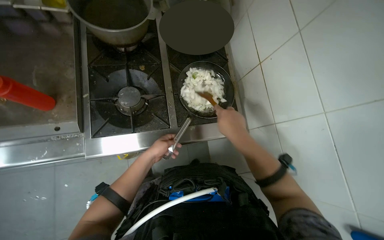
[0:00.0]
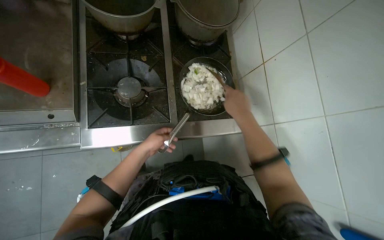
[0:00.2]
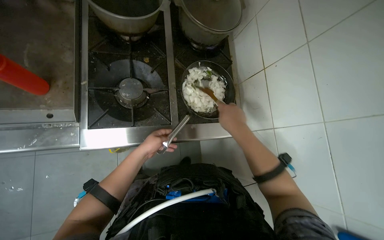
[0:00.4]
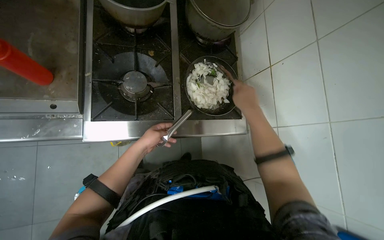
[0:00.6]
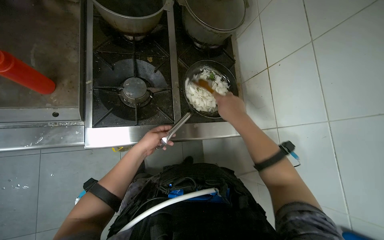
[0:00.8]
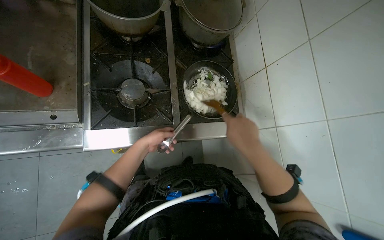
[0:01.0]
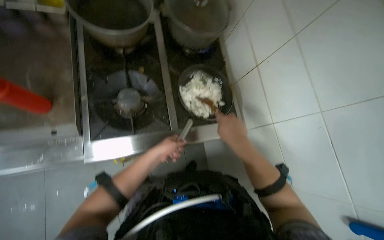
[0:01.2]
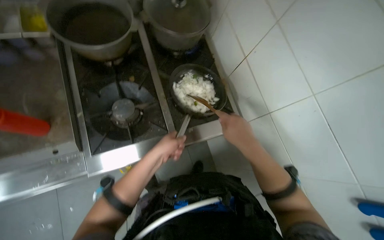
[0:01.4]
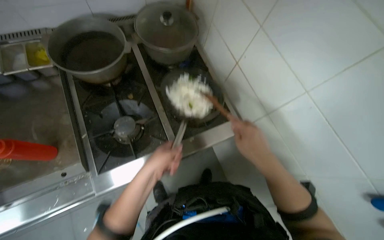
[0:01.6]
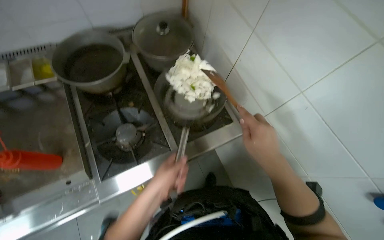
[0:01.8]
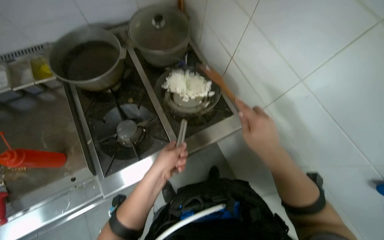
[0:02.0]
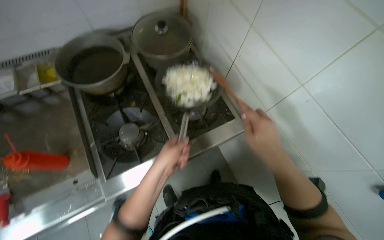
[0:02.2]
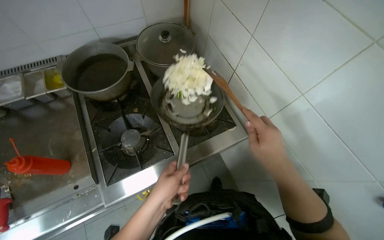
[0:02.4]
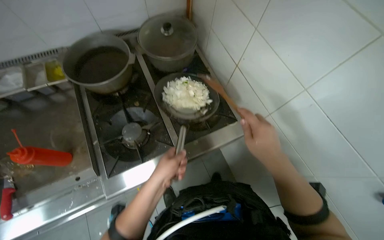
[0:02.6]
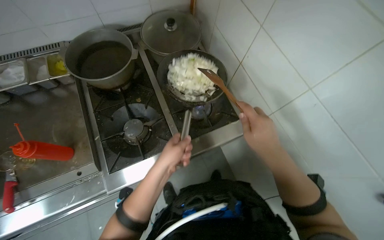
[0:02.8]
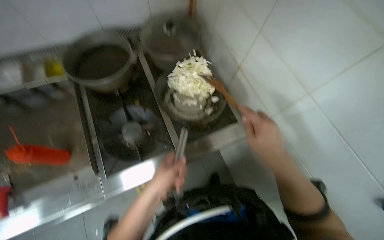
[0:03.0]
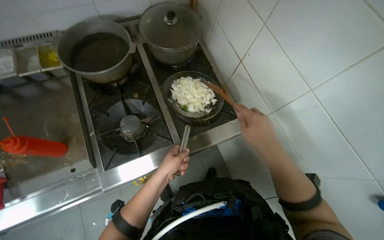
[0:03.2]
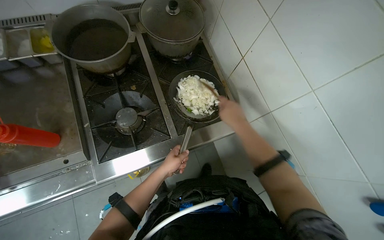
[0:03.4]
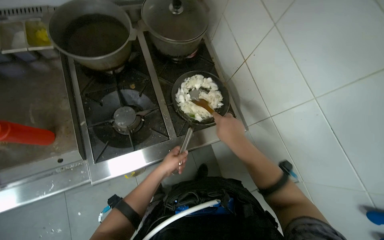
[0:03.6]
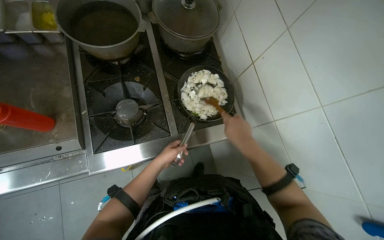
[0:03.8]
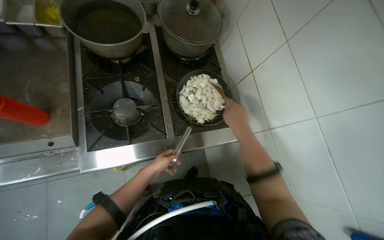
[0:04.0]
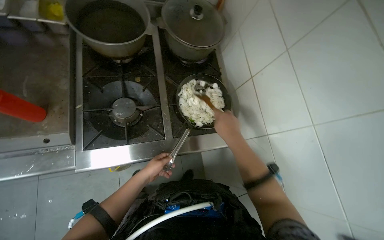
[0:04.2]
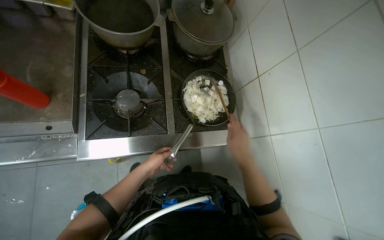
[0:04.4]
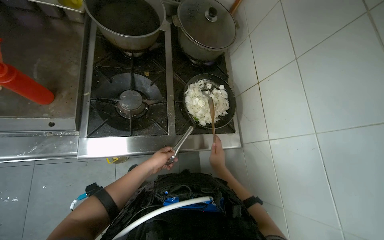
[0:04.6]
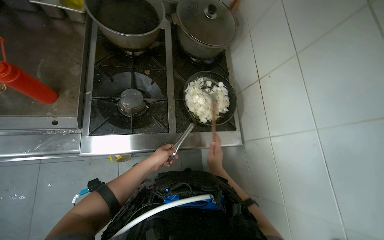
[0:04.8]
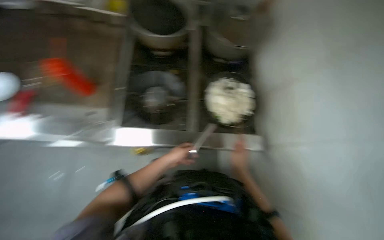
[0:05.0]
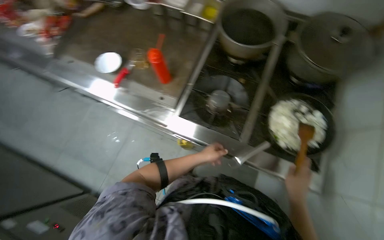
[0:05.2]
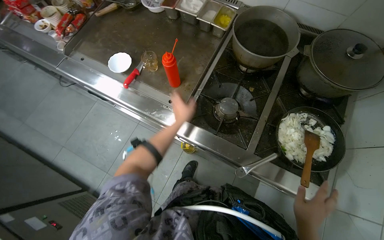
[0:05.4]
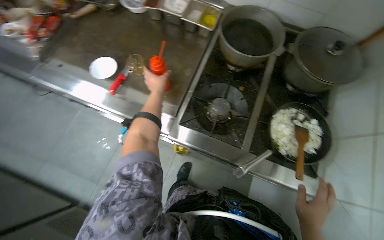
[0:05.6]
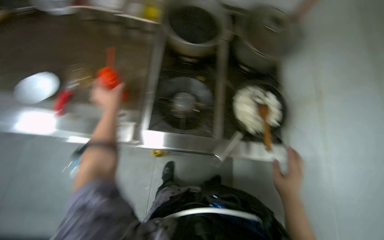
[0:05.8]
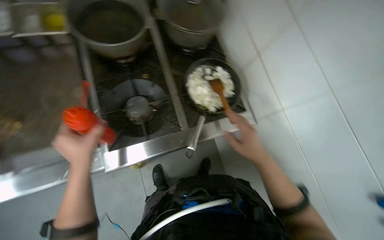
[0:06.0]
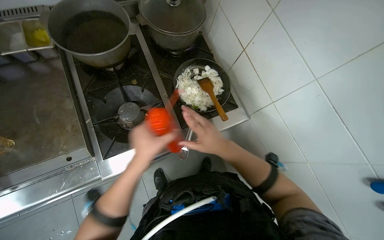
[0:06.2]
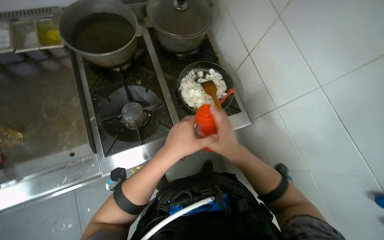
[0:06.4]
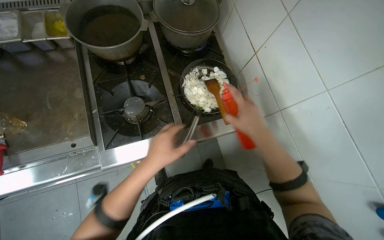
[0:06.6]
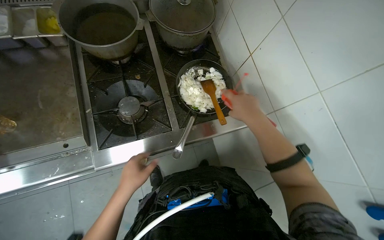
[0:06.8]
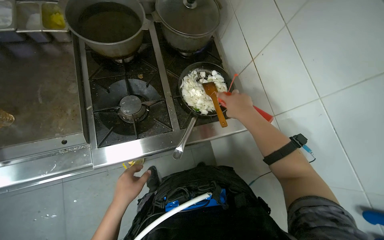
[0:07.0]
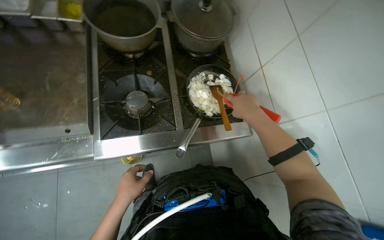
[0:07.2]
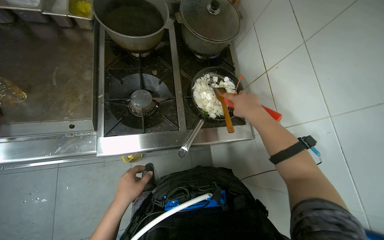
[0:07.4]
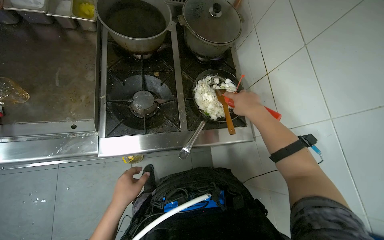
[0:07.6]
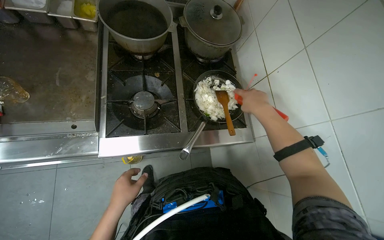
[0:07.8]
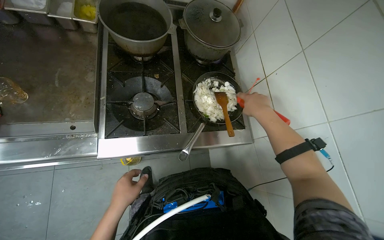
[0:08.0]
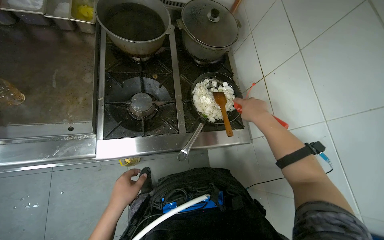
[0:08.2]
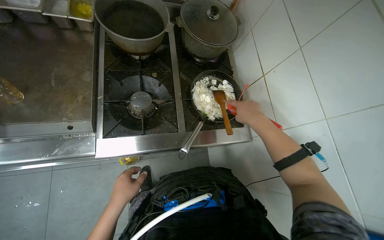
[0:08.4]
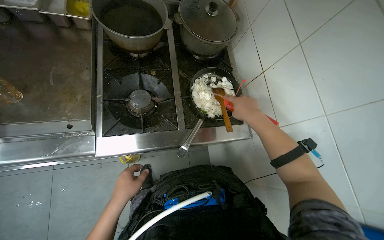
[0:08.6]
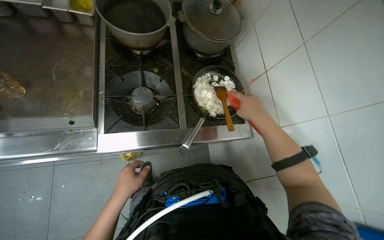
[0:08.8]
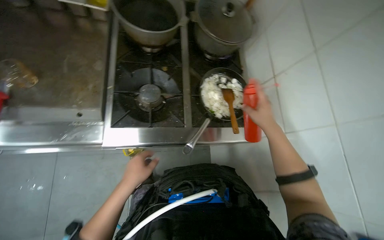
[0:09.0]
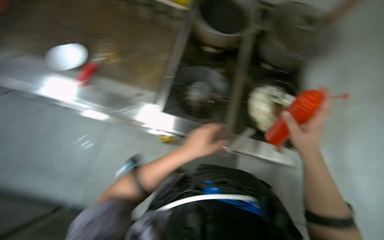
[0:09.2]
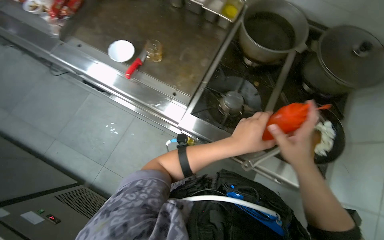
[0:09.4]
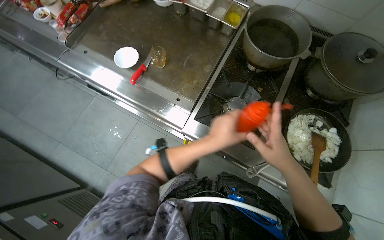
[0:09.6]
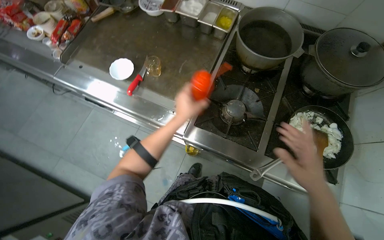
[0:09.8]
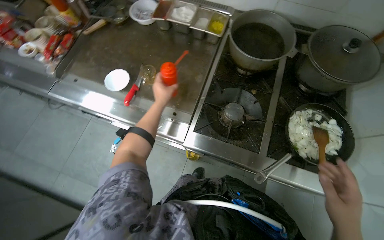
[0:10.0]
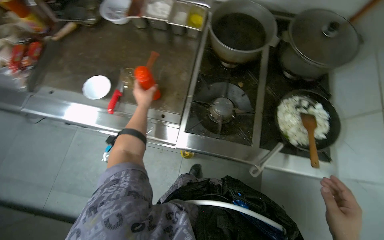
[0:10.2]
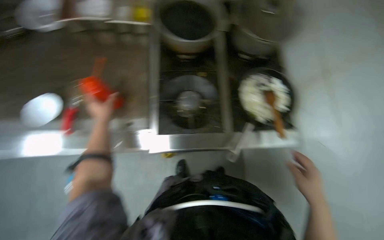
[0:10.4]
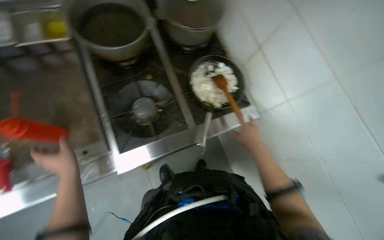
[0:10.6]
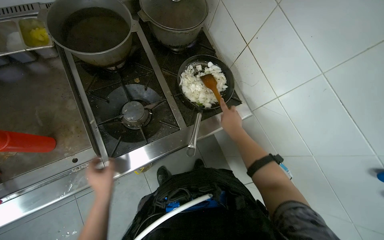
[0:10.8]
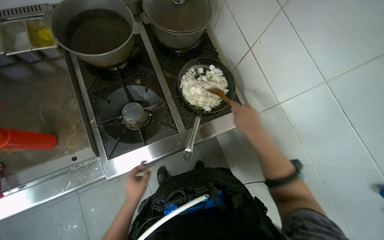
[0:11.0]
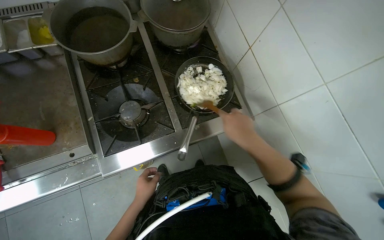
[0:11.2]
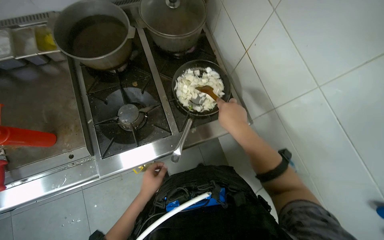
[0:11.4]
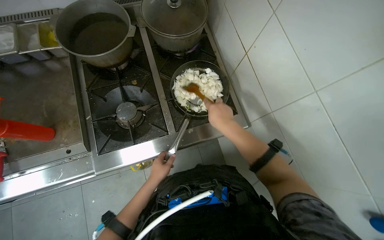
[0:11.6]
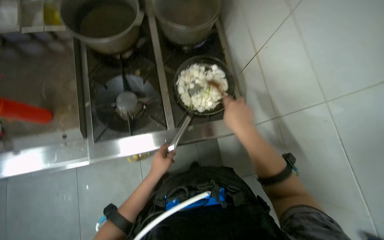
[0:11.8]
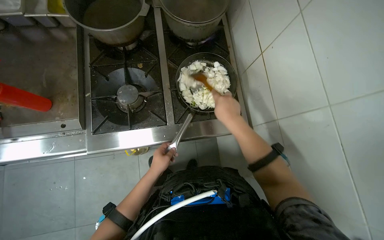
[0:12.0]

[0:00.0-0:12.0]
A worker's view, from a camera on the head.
Job: cooking food.
The whole recording: Sautéing and seasoning vegetables. The worker stirs onions, adds chopped vegetables, and seasons them in a pan on the stove.
0:00.0 to 0:01.6: The right hand travels down the picture by some 10 cm; the left hand travels nearer to the camera by roughly 20 cm.
0:01.6 to 0:03.0: The hands are busy where they are.
0:03.0 to 0:04.4: The left hand is displaced farther from the camera by about 30 cm. The right hand shifts approximately 10 cm to the left.
0:06.0 to 0:07.6: The left hand is displaced down the picture by approximately 15 cm, and moves roughly 25 cm to the right and comes back. Meanwhile the right hand goes roughly 20 cm up the picture.
0:07.6 to 0:09.0: The hands are busy where they are.
0:10.4 to 0:12.0: The right hand travels up the picture by some 15 cm. Meanwhile the left hand travels to the right by approximately 50 cm.

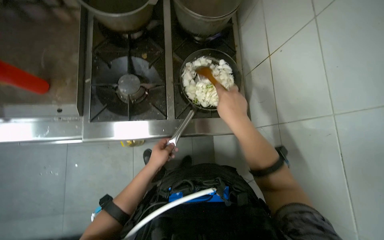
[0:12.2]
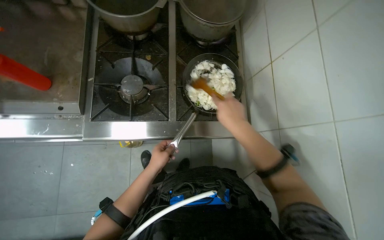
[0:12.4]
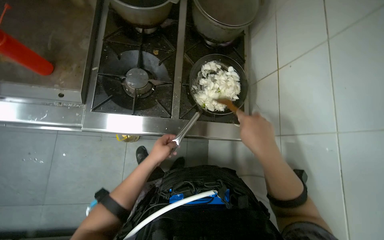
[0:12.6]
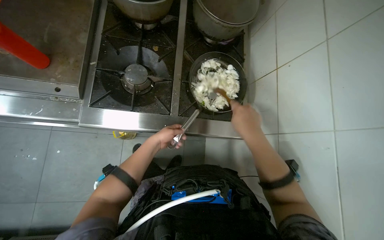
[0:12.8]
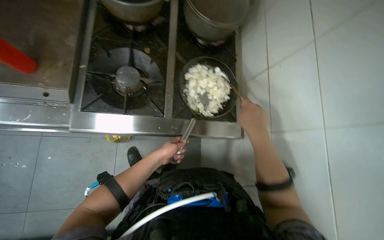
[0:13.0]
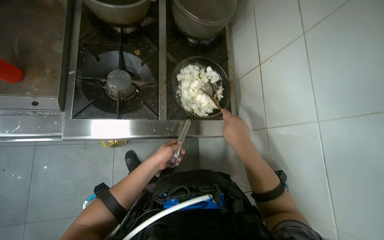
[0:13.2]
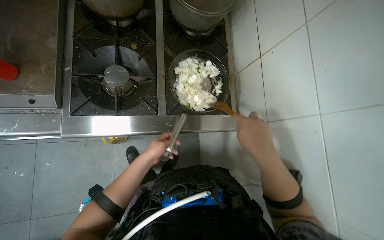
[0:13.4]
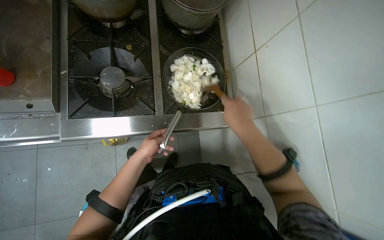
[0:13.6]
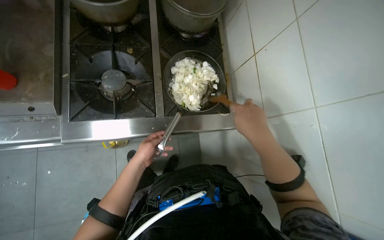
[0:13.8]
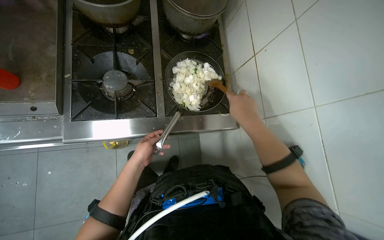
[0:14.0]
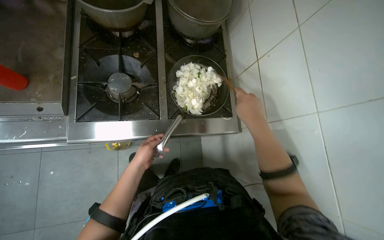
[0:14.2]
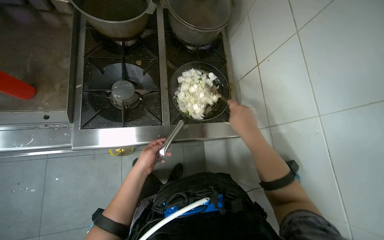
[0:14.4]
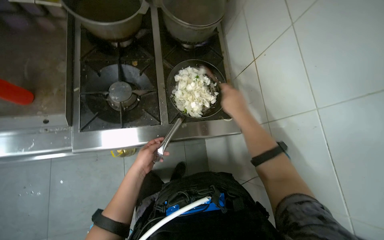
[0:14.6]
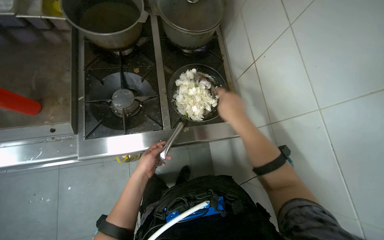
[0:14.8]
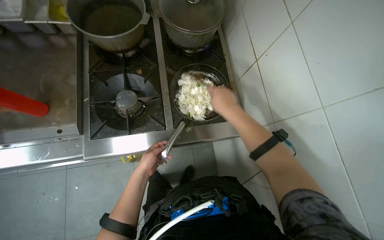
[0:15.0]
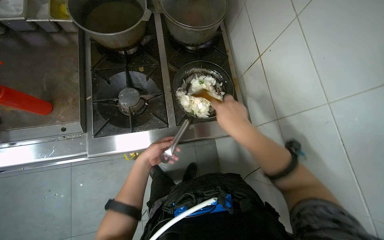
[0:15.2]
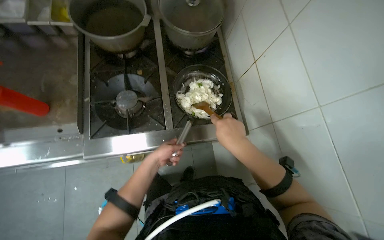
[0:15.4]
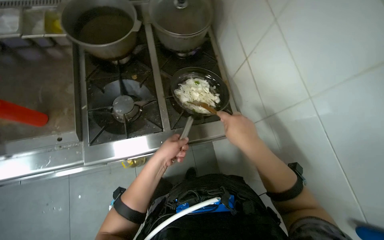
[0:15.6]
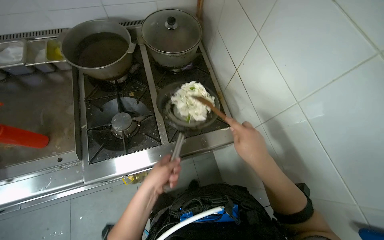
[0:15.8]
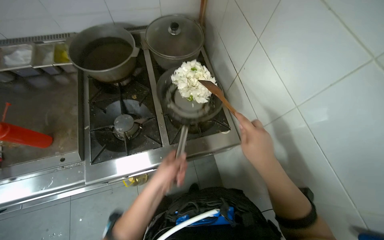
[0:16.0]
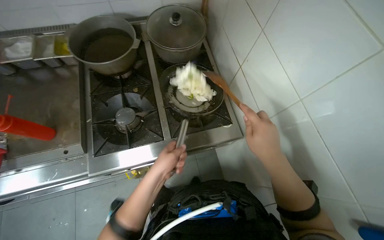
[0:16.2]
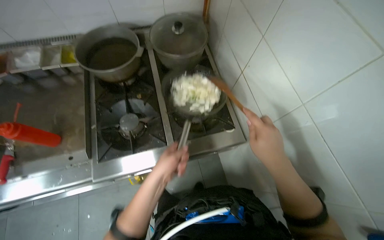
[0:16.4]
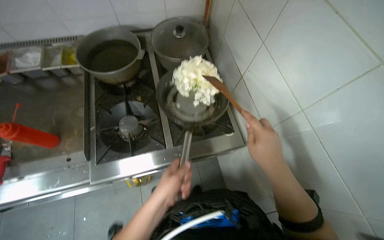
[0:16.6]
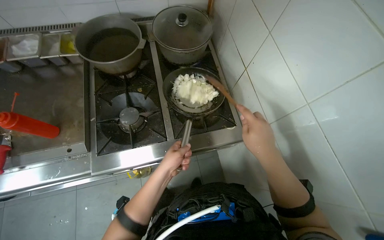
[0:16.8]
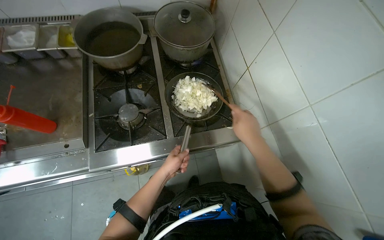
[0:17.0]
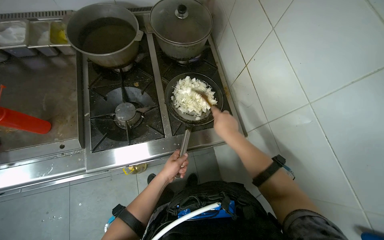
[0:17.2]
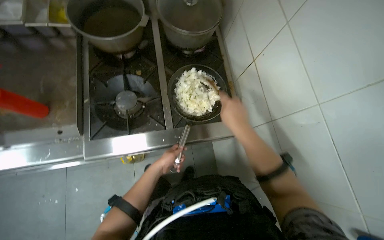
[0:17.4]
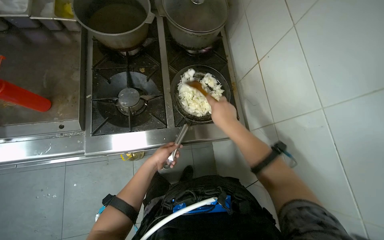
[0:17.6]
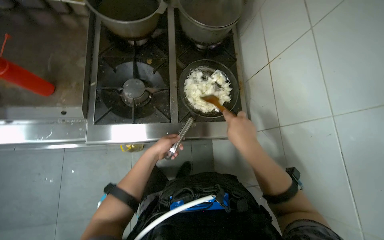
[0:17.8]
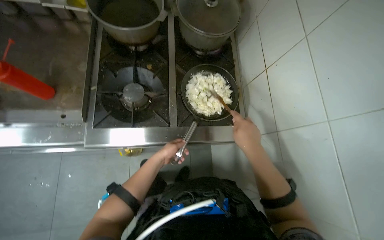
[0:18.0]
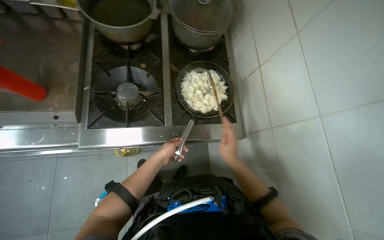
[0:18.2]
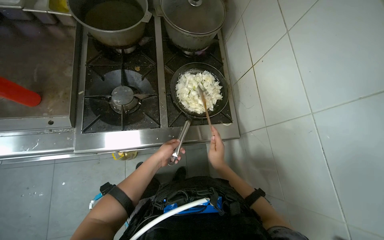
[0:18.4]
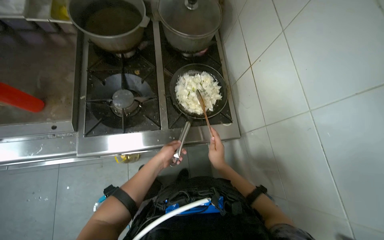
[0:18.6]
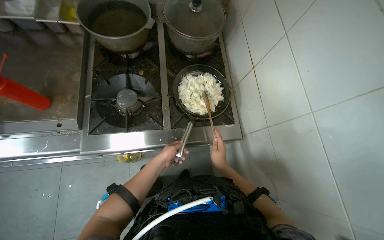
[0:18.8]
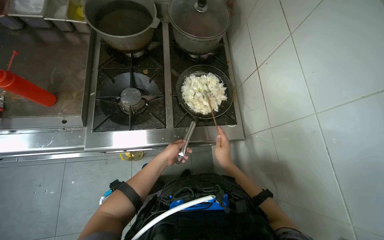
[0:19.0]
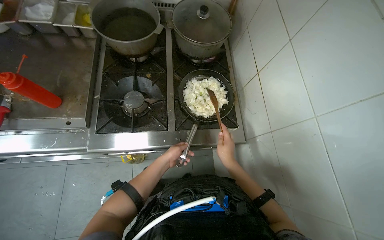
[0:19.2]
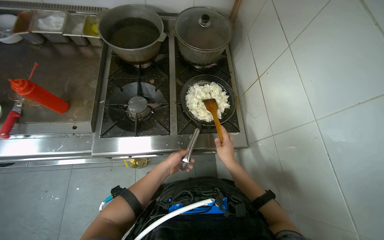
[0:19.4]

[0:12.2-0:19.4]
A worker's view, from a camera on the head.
Job: cooking food.
The whole recording: Sautéing and seasoning vegetables. The worker stirs onions, adds chopped vegetables, and seasons them in a pan on the stove.
0:12.2 to 0:15.0: The hands stay close to where they were, moving slightly.
0:15.0 to 0:16.6: The left hand travels nearer to the camera and to the right by some 25 cm, while the right hand travels to the right, nearer to the camera and down the picture by roughly 20 cm.
0:16.6 to 0:18.0: The left hand goes about 20 cm farther from the camera; the right hand moves farther from the camera, approximately 10 cm.
0:18.0 to 0:19.4: The right hand moves farther from the camera, roughly 10 cm.
